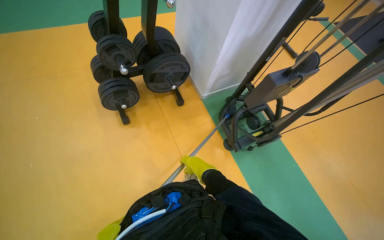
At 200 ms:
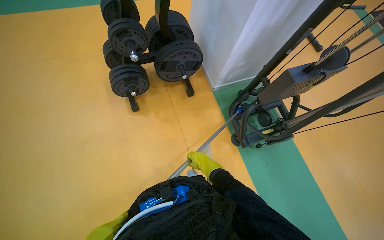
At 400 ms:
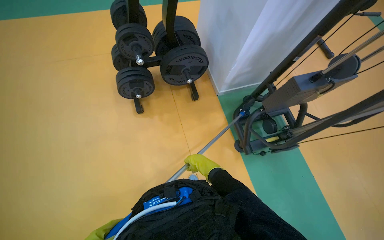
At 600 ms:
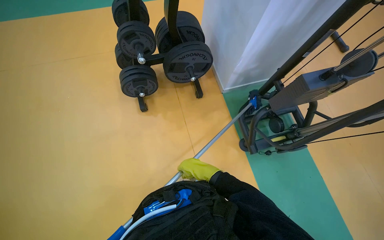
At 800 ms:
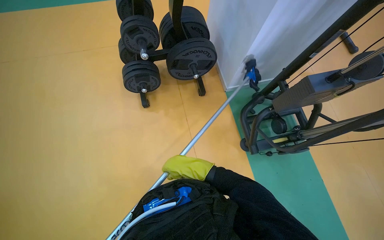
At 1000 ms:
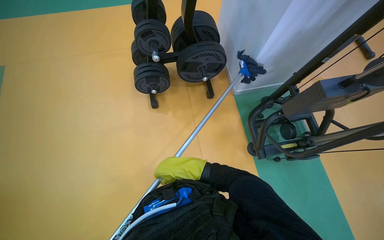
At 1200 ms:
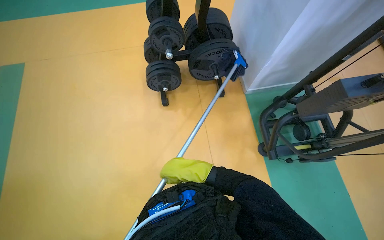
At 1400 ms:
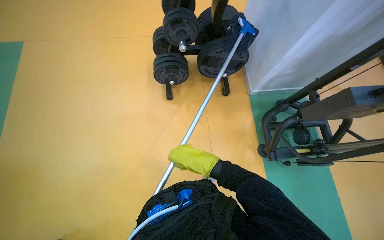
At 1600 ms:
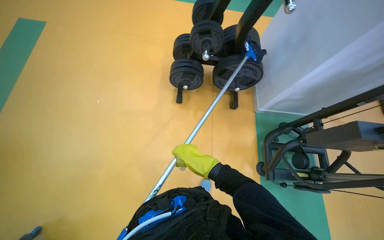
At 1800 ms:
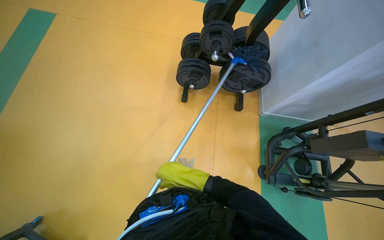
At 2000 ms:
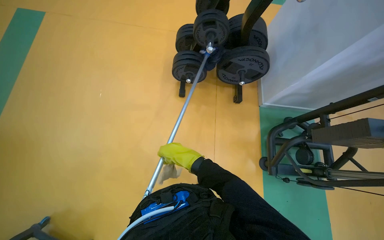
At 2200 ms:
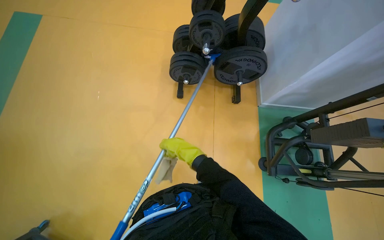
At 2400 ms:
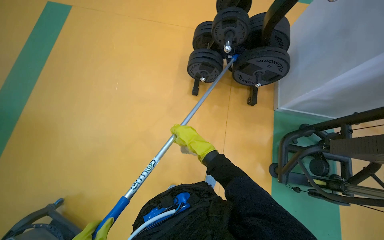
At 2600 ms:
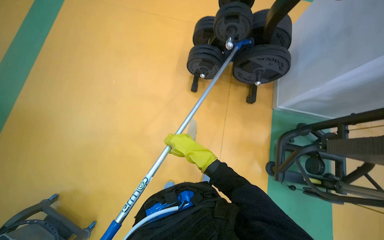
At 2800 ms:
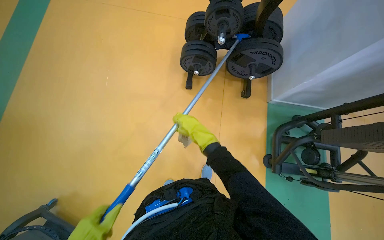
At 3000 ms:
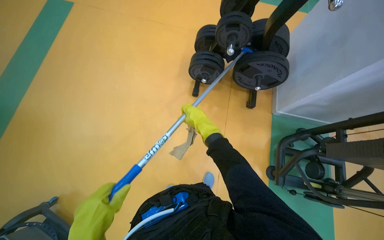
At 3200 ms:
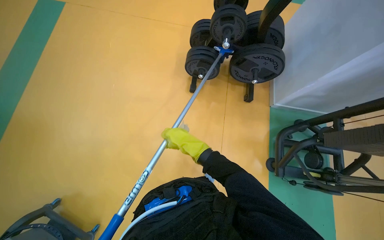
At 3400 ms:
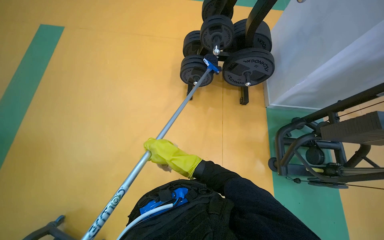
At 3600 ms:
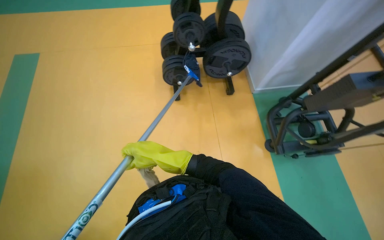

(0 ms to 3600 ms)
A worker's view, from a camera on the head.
Job: wiping surfaces.
The whole recording: Cleaning gym equipment and floor. The worker cleans various gym equipment and the surrounding floor using a long-handled tool.
0 ms - 1800 ms: Everything in view rotates approximately 30 degrees clockwise. The right hand moves to the left, roughly 30 cm.
1800 ms - 3600 ms: The right hand goes approximately 10 cm nearer to the camera.

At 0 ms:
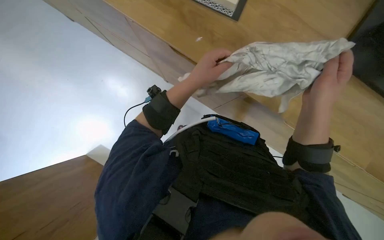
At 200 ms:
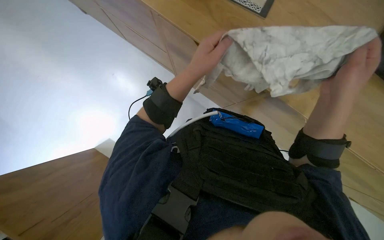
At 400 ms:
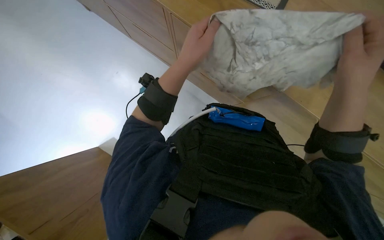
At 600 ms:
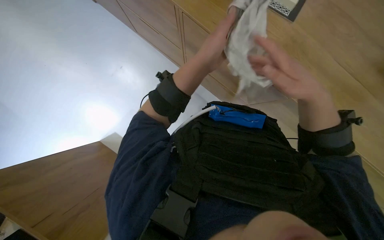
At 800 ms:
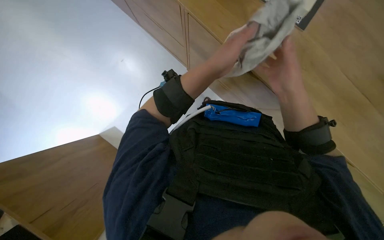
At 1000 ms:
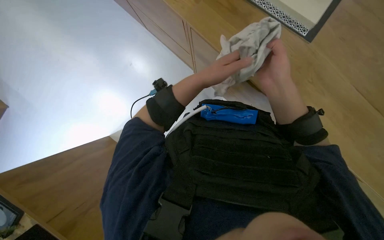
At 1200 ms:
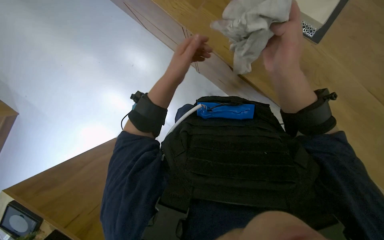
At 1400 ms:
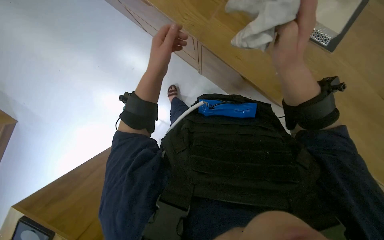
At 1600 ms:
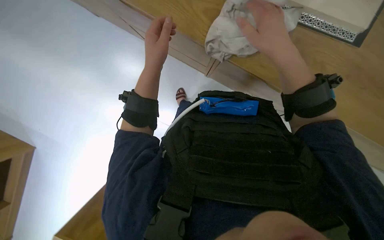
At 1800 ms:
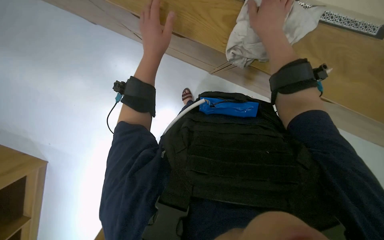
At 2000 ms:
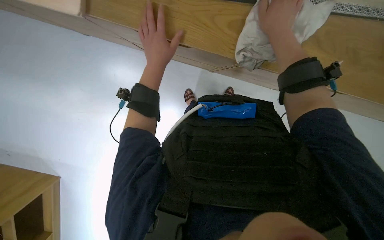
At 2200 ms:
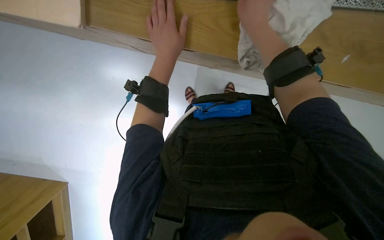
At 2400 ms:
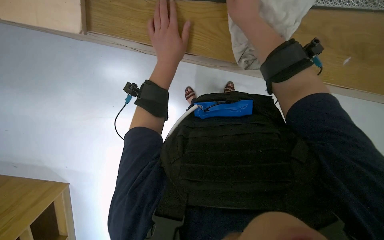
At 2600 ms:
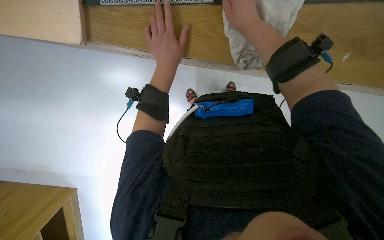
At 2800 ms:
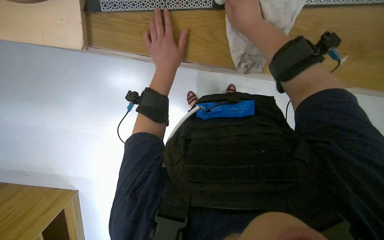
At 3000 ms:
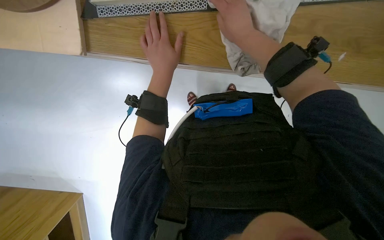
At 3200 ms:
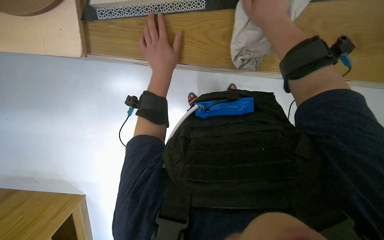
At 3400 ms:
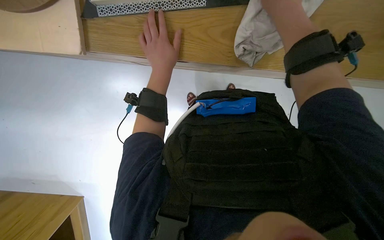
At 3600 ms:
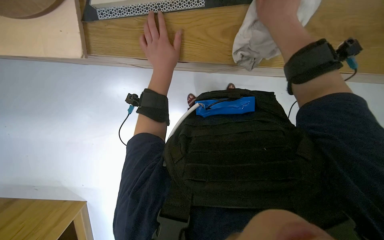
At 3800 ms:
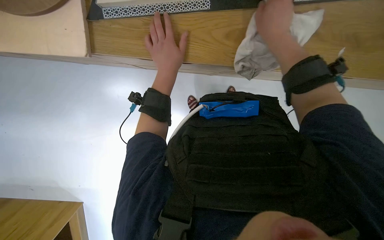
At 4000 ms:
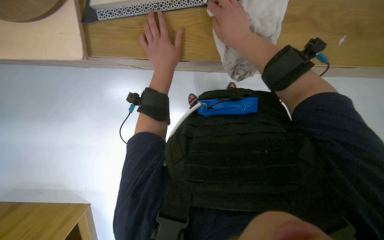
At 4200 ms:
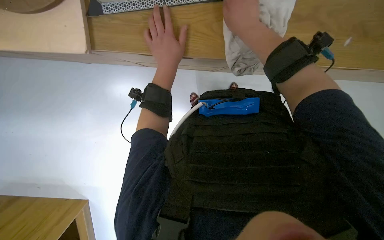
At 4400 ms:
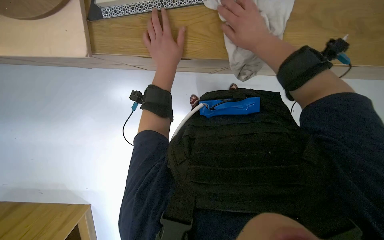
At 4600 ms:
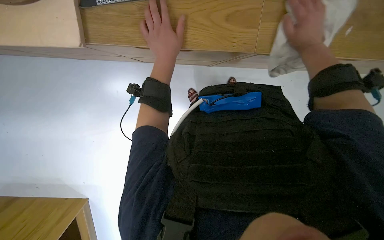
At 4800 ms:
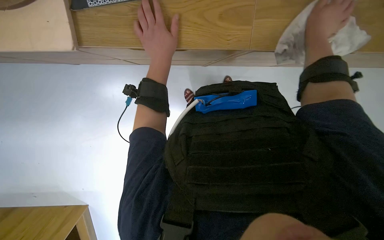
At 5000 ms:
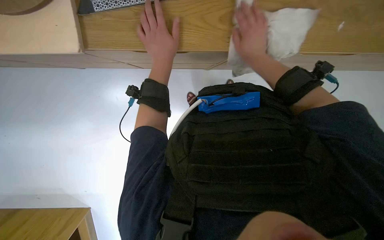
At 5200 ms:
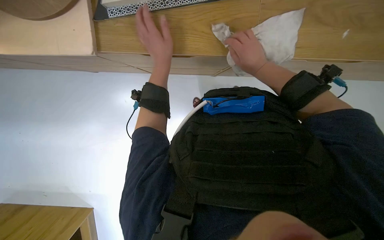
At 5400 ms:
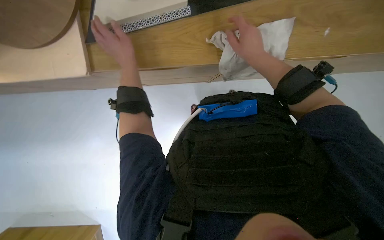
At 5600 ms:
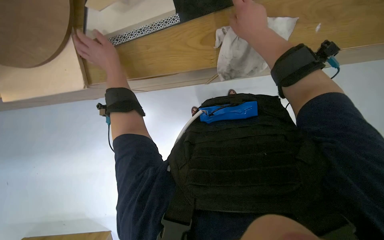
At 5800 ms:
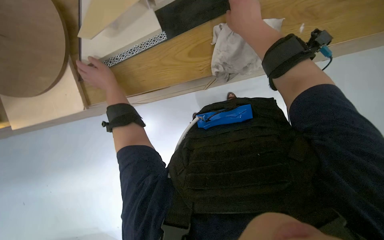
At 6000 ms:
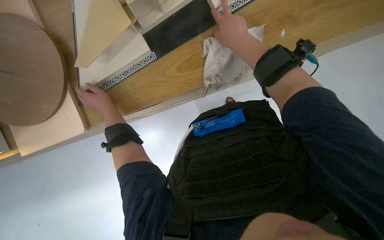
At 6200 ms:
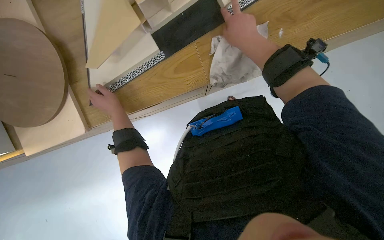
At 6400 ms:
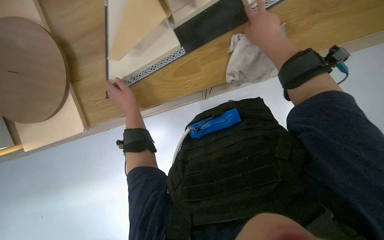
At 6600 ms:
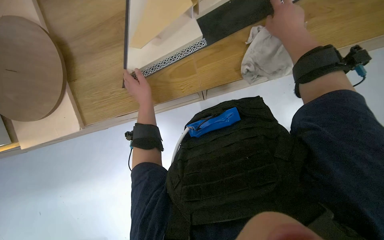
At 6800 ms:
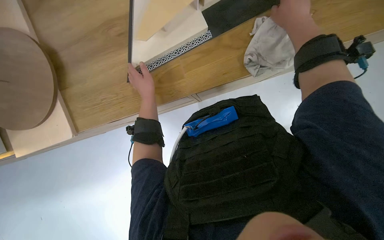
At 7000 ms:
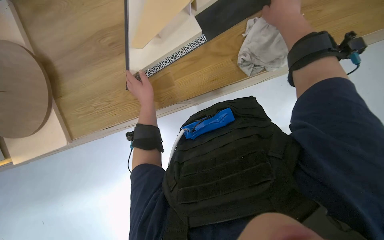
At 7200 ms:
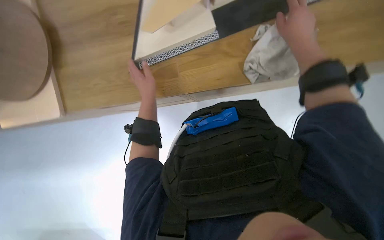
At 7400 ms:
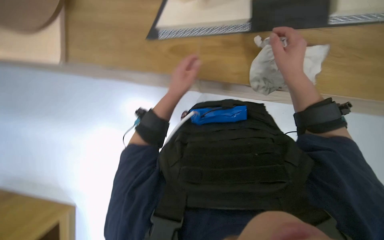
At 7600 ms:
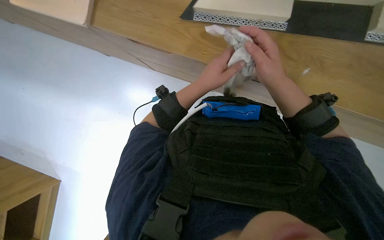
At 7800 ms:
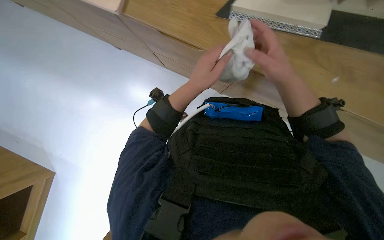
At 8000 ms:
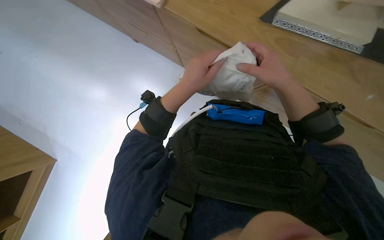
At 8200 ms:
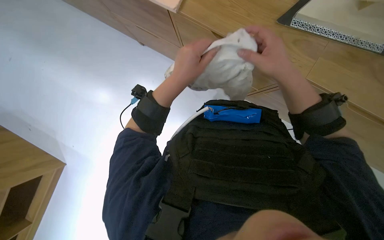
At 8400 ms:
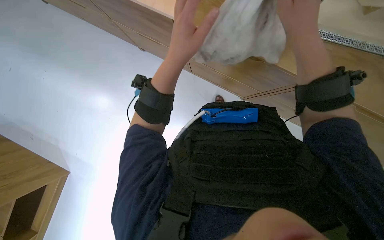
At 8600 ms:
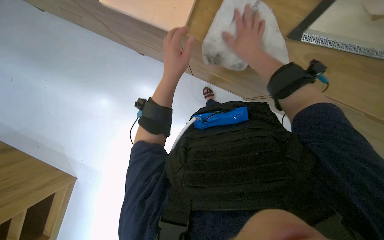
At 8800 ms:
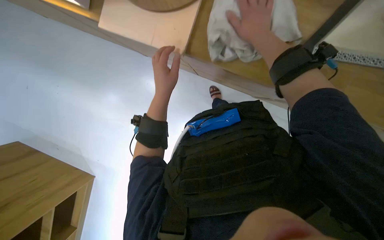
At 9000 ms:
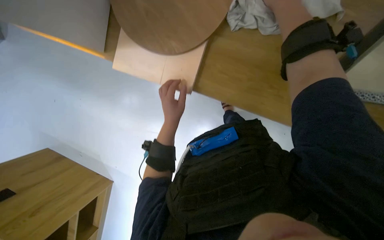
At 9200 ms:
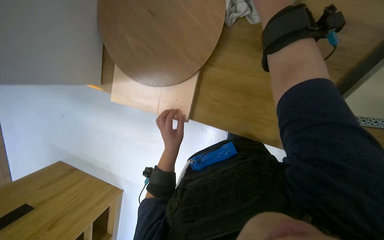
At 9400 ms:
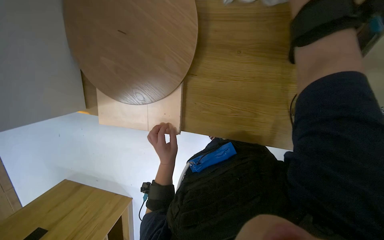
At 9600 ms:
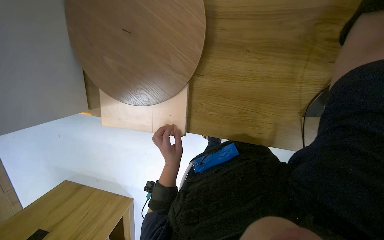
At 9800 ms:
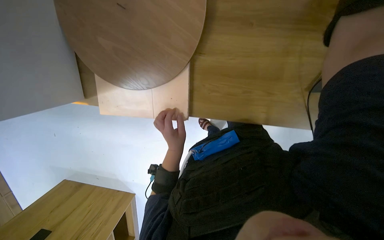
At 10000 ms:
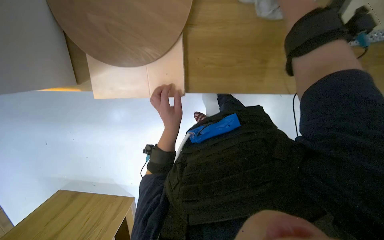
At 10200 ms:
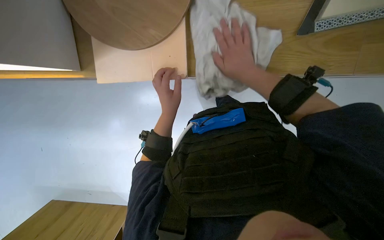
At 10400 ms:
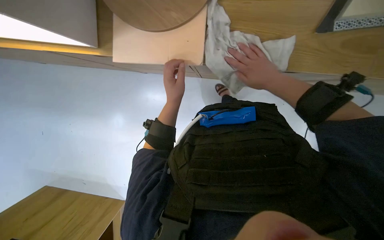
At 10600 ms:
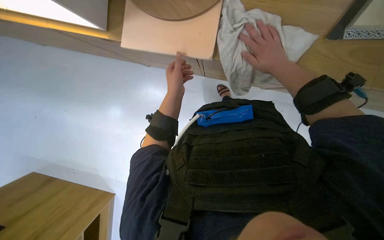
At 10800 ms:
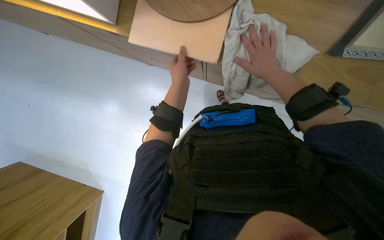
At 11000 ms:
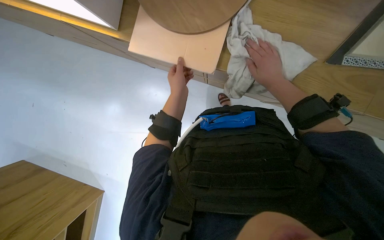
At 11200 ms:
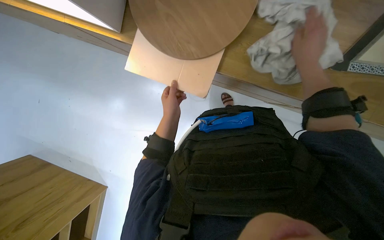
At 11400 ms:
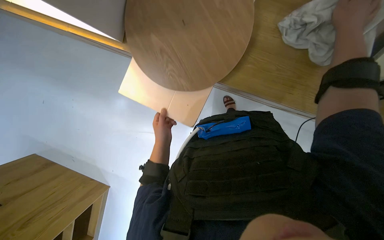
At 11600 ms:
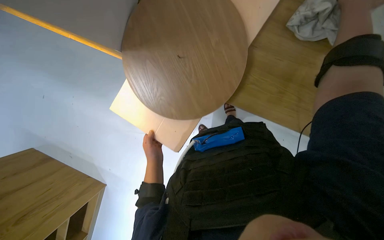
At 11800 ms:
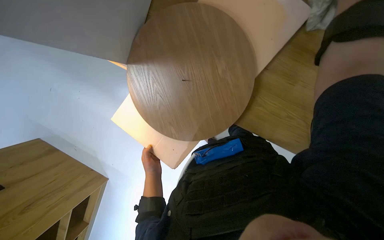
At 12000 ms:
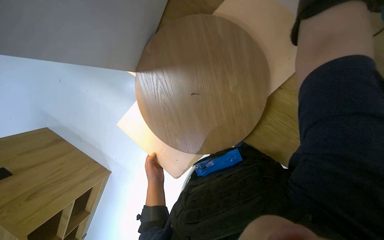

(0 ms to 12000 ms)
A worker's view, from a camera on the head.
Job: wiping surfaces.
The whole recording: Wiping wooden surfaces. The worker wipes various wooden surfaces and pieces with a white cloth.
3000 ms - 4400 ms: The right hand reaches about 10 cm nearer to the camera, then returns.
6000 ms - 7600 ms: The scene rotates clockwise by about 35 degrees.
7600 ms - 9000 ms: The camera sweeps to the left, by about 15 degrees.
10400 ms - 12000 ms: The left hand travels down the picture and to the left by about 25 cm.

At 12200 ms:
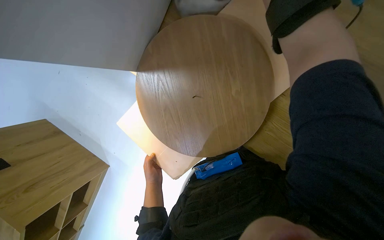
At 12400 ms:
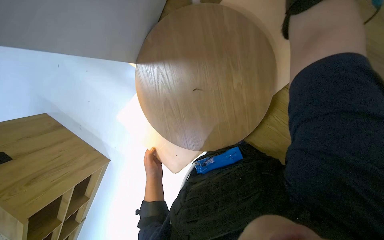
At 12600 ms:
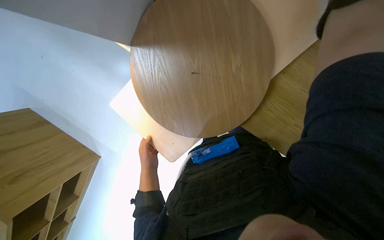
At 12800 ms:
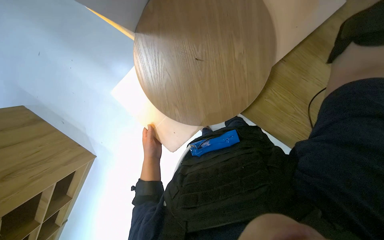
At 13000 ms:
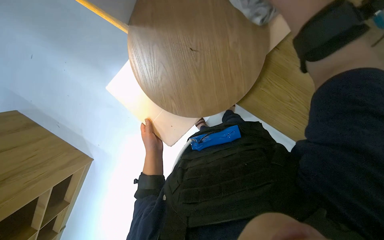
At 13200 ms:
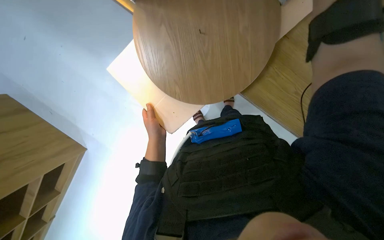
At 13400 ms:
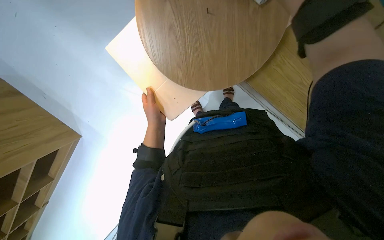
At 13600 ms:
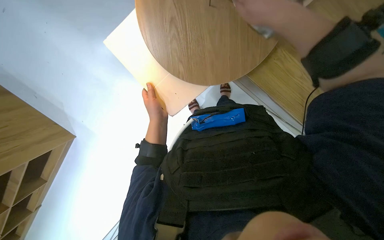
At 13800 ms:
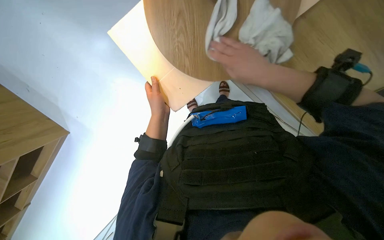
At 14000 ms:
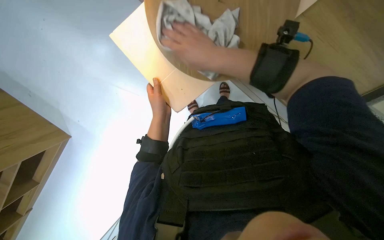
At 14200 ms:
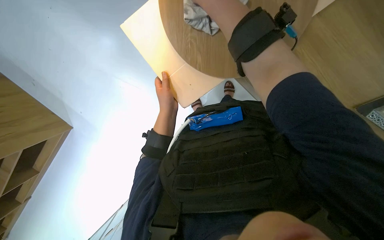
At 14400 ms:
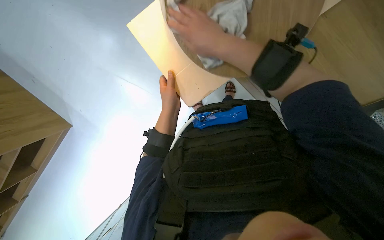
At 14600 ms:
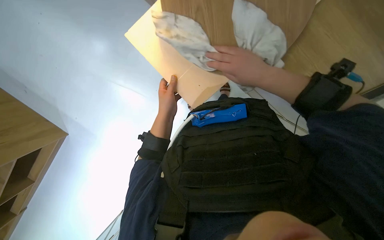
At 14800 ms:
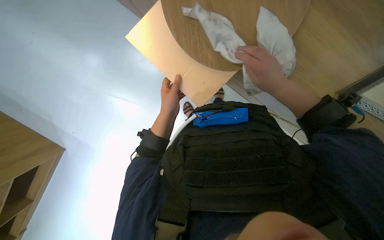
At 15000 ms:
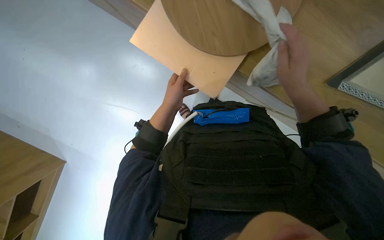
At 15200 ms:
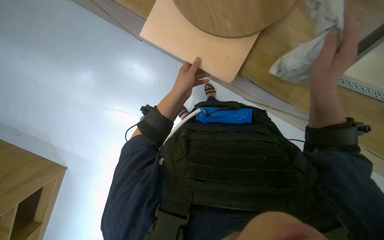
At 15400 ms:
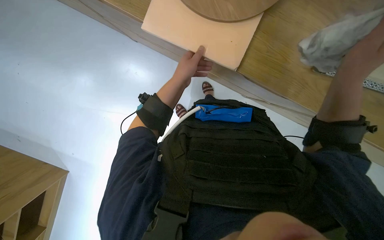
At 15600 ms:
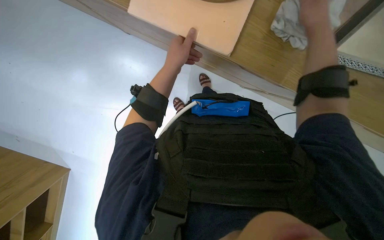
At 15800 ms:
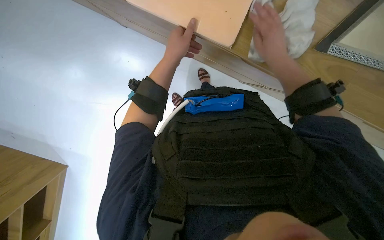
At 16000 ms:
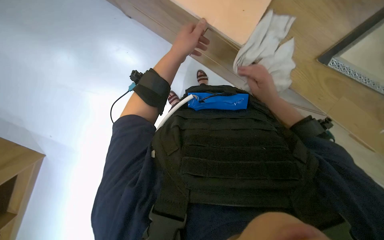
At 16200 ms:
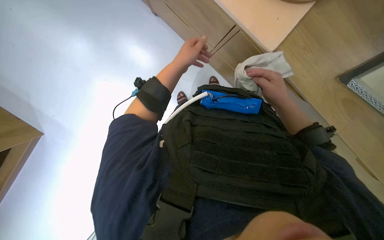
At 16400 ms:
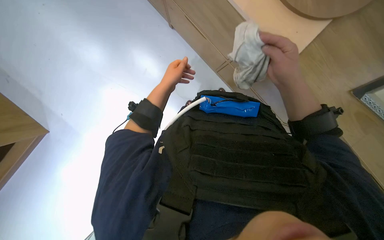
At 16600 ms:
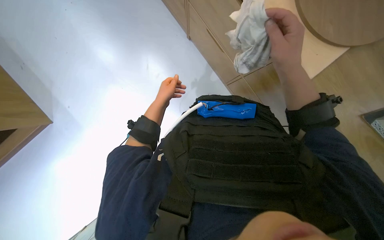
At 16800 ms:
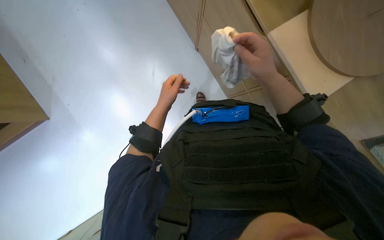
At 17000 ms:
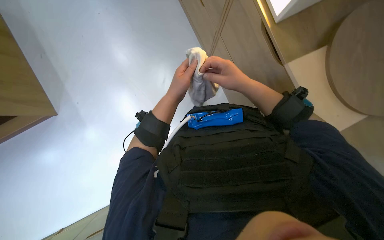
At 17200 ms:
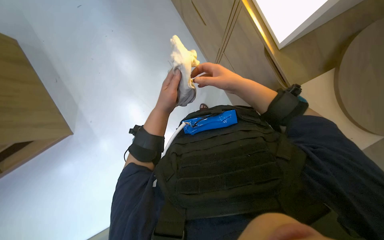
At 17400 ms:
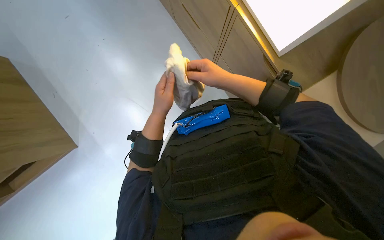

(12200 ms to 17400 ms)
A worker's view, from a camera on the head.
Job: wiping surfaces.
The whole recording: Wiping wooden surfaces. The worker wipes various wooden surfaces and pieces with a white cloth.
14000 ms - 15600 ms: The right hand is displaced to the right and up the picture by roughly 20 cm.
15600 ms - 17400 ms: The left hand shifts roughly 10 cm down the picture; the right hand travels to the left, farther from the camera and down the picture by approximately 25 cm.
